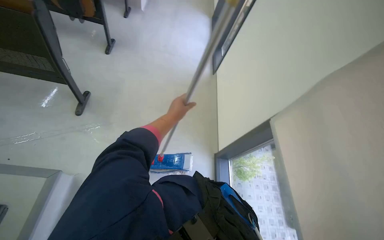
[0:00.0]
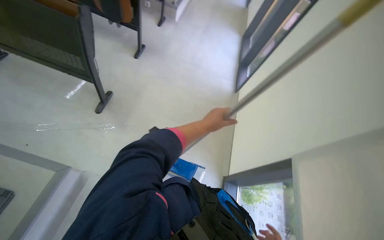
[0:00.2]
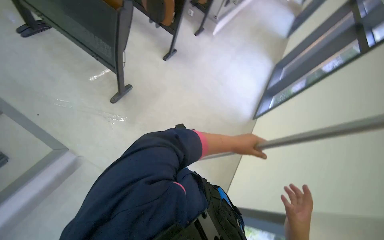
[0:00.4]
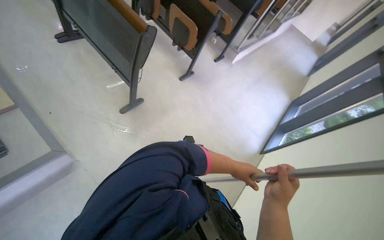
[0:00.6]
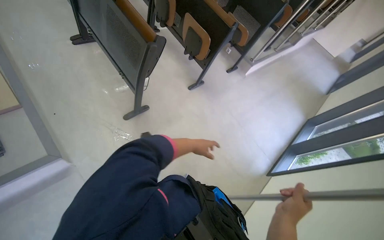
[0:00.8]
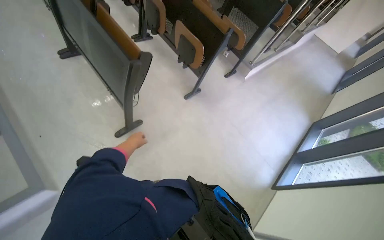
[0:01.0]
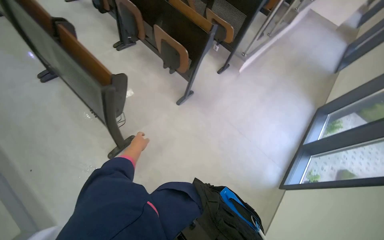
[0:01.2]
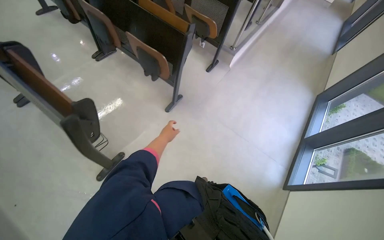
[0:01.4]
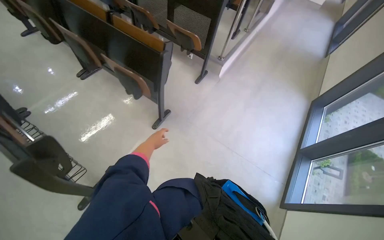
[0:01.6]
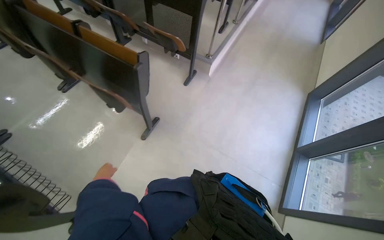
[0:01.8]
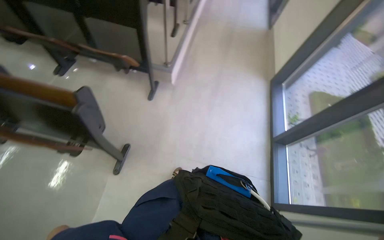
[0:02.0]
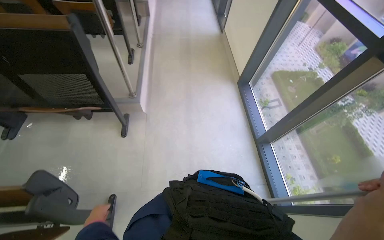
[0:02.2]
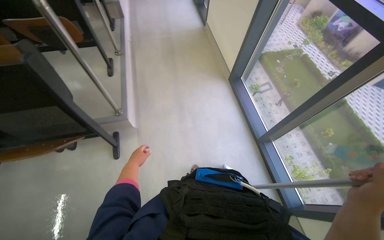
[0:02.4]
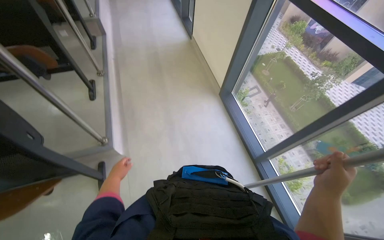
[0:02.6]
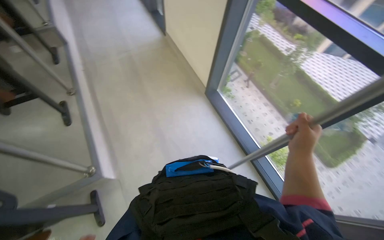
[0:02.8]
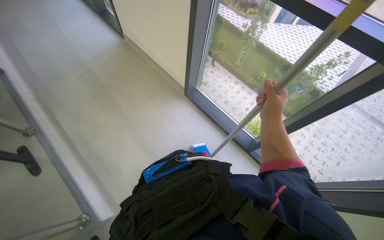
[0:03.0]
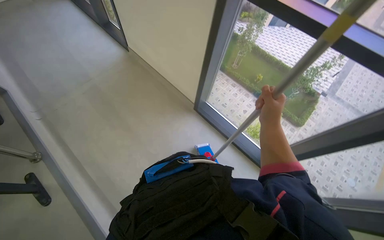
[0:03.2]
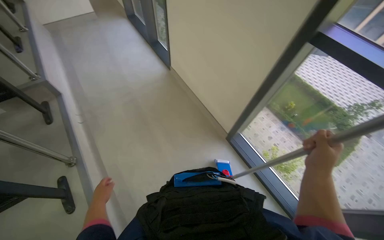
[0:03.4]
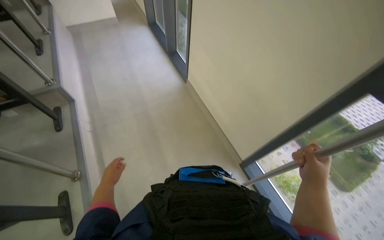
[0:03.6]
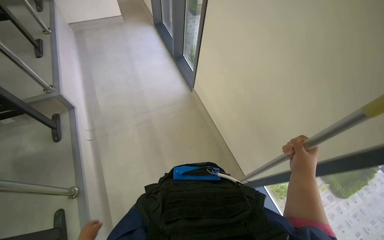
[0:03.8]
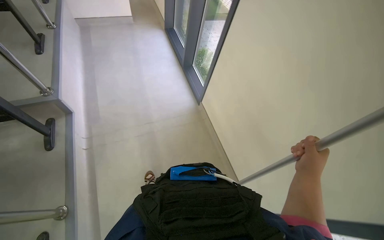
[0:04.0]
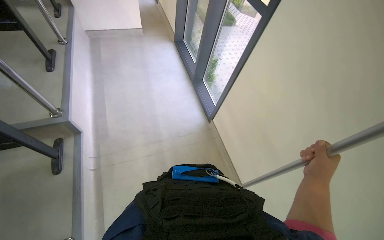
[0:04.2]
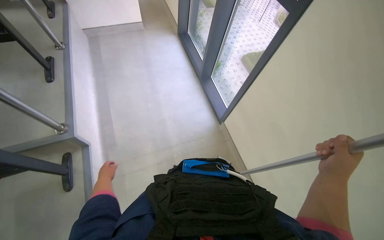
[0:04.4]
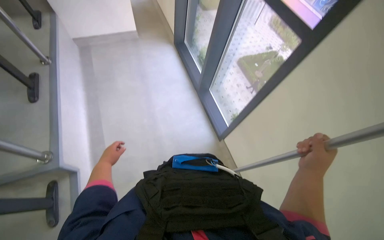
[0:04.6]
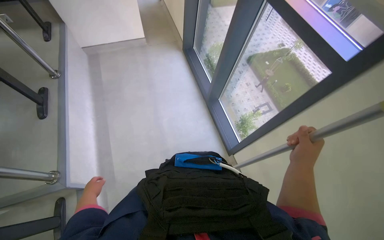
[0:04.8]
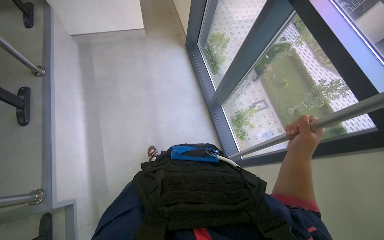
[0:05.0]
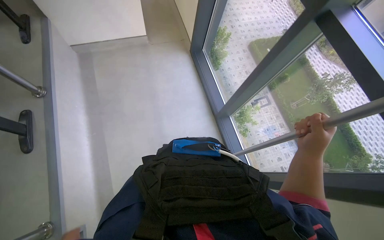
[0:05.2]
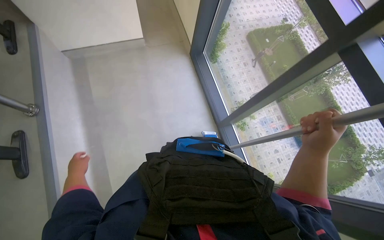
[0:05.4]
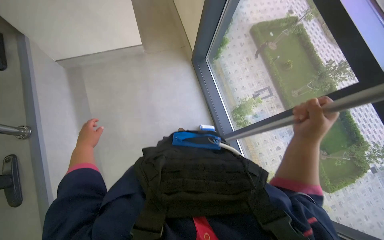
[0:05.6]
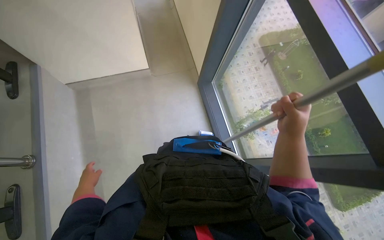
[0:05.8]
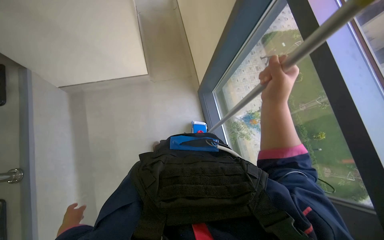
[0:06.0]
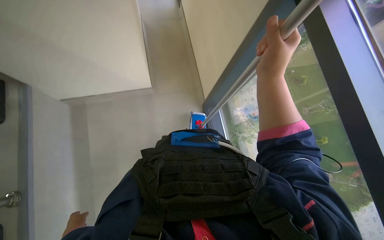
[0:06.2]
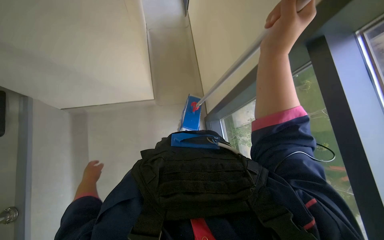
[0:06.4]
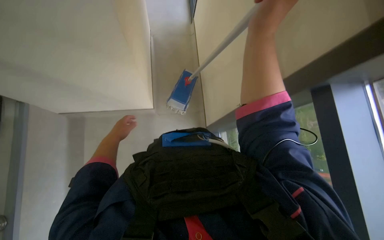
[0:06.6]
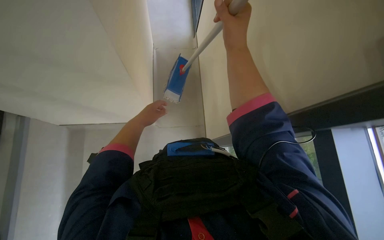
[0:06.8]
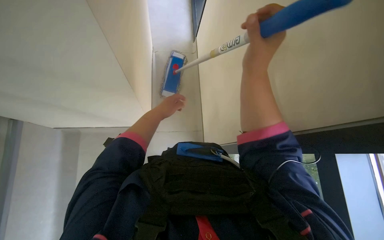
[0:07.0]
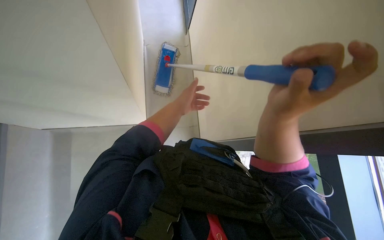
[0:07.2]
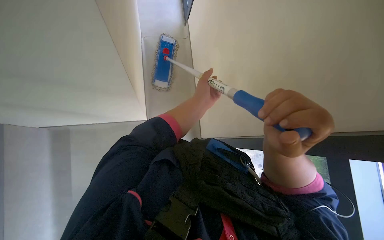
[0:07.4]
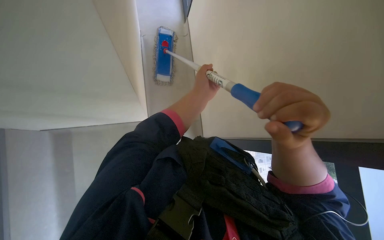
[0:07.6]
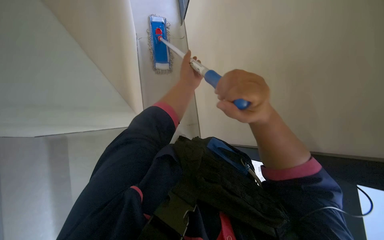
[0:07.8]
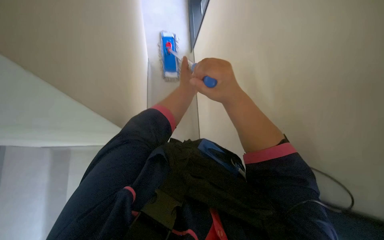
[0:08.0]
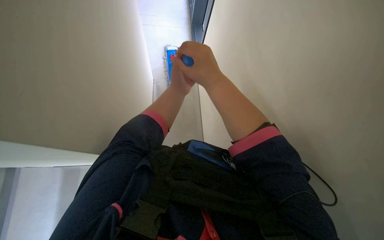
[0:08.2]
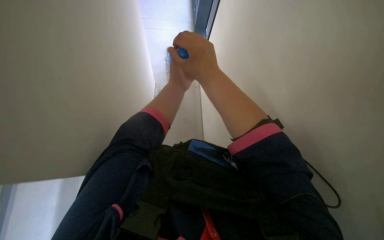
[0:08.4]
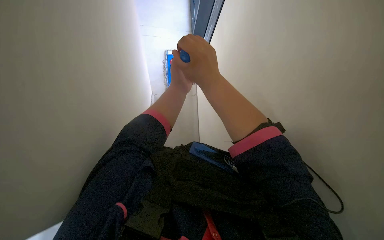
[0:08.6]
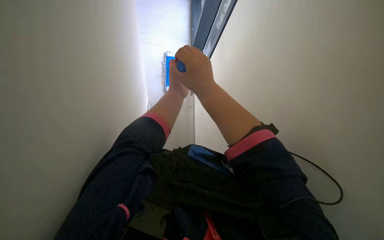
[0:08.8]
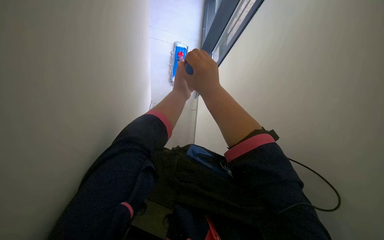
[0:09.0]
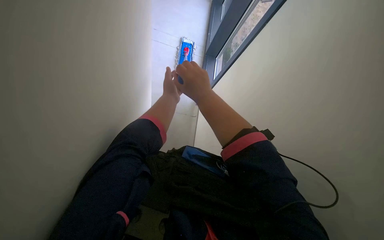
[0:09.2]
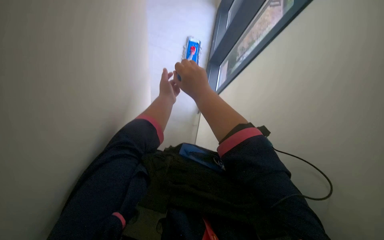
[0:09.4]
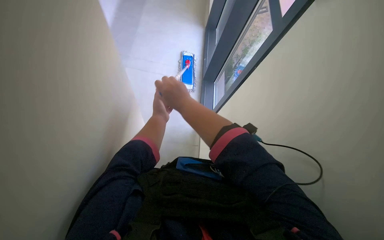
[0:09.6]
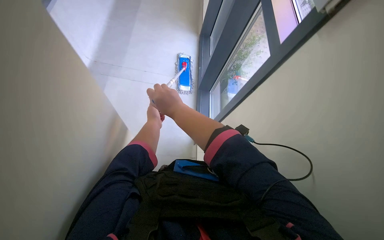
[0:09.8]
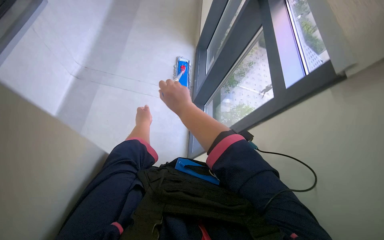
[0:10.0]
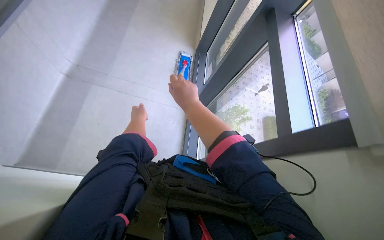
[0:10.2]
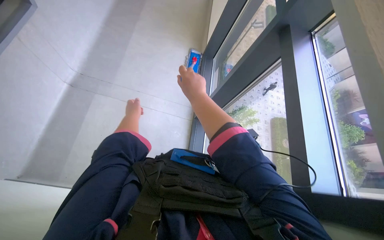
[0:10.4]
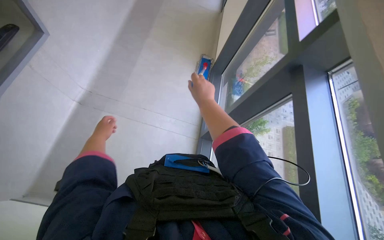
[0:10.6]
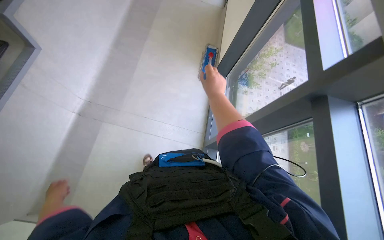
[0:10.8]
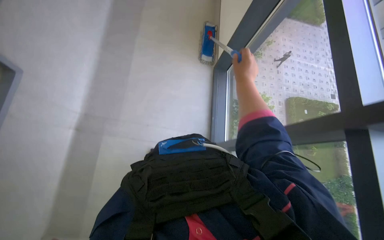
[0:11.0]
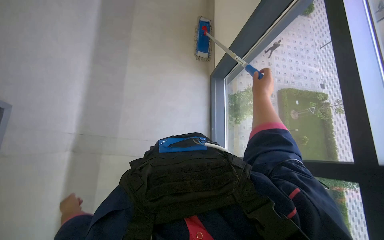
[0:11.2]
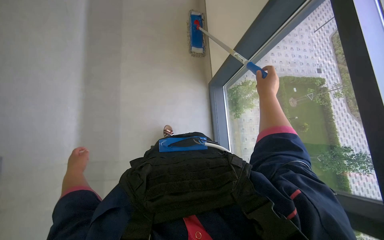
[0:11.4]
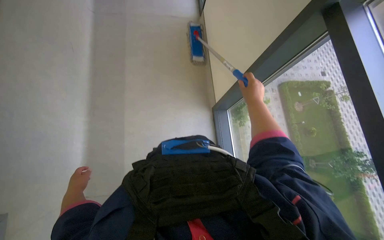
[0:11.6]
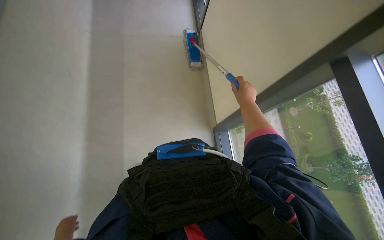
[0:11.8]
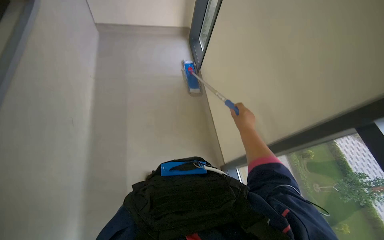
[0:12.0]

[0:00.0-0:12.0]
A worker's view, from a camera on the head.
Job: wiping surfaces.
The whole recording: Cleaning wall and window frame. The worker cleans the wall and window frame with a mop.
0.0 to 1.6 s: The camera travels some 1 m. The wearer looks roughly 20 degrees further to the left.
3.0 to 4.4 s: The head travels roughly 90 cm.
4.4 to 6.0 s: The head travels some 60 cm.
10.4 to 12.0 s: The right hand goes approximately 20 cm to the right.

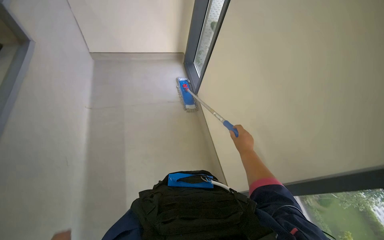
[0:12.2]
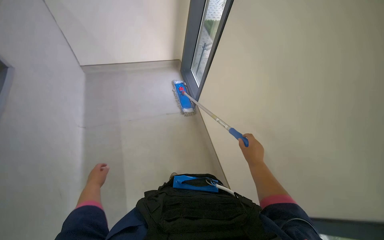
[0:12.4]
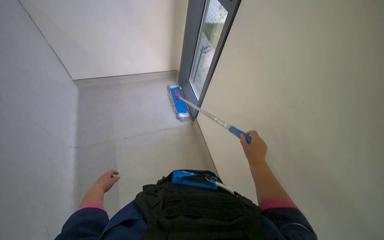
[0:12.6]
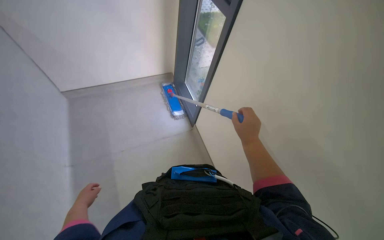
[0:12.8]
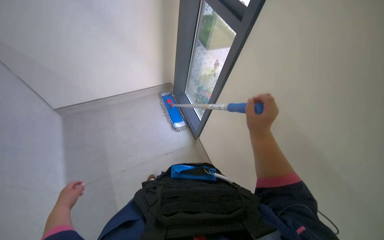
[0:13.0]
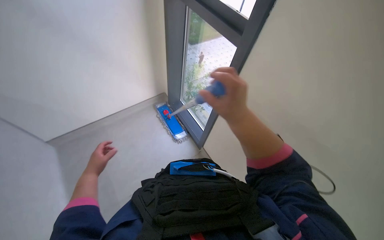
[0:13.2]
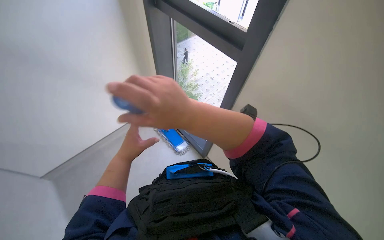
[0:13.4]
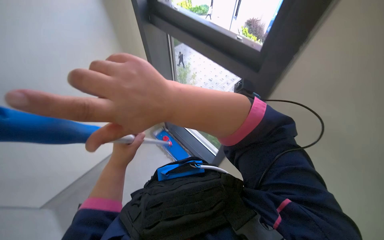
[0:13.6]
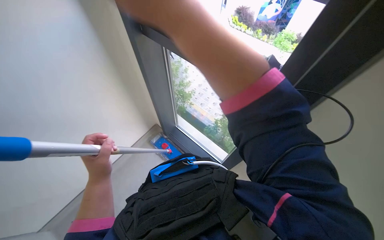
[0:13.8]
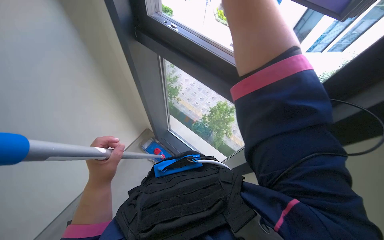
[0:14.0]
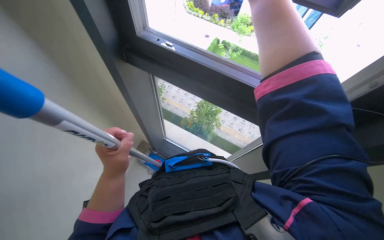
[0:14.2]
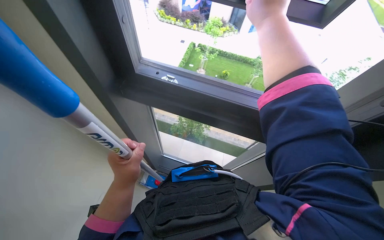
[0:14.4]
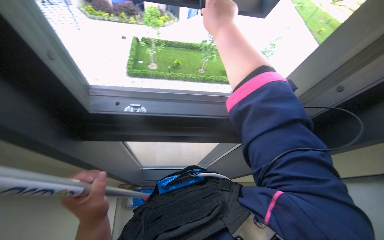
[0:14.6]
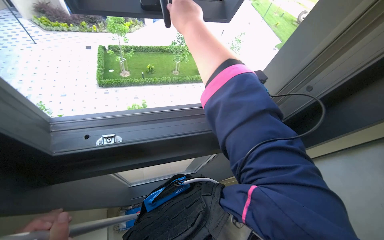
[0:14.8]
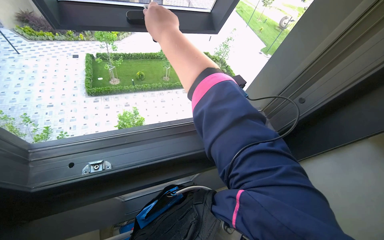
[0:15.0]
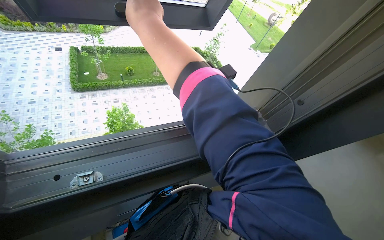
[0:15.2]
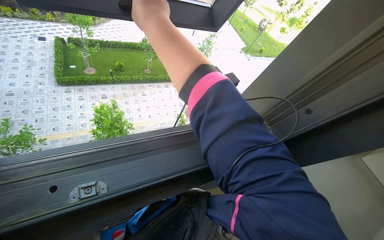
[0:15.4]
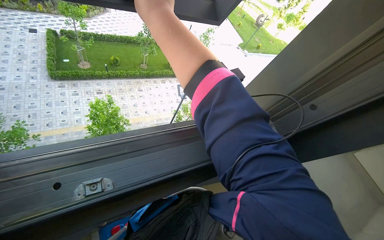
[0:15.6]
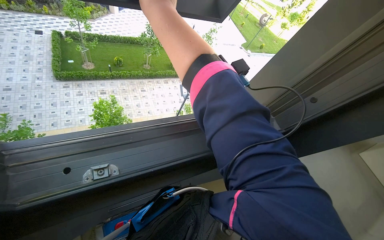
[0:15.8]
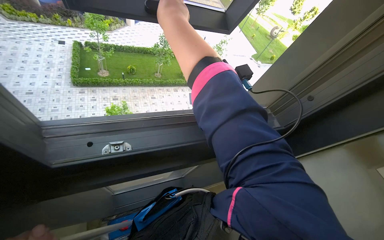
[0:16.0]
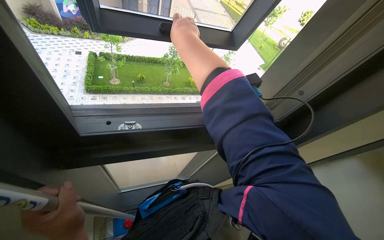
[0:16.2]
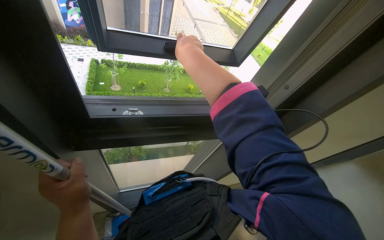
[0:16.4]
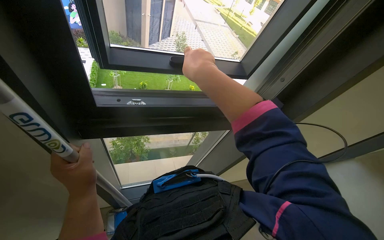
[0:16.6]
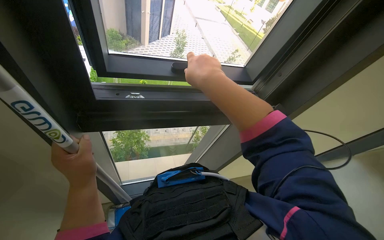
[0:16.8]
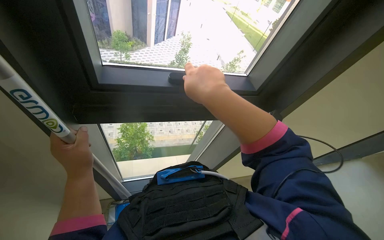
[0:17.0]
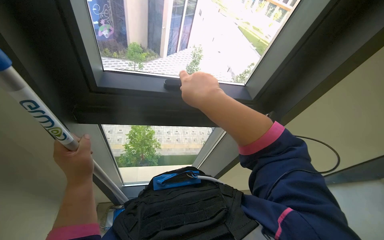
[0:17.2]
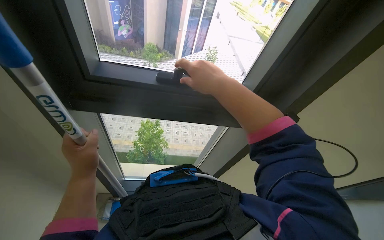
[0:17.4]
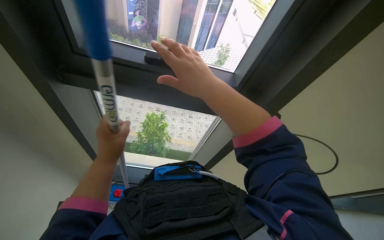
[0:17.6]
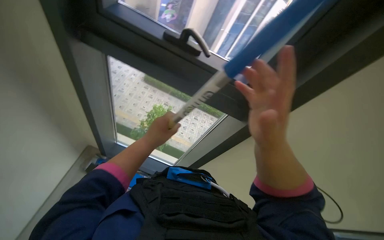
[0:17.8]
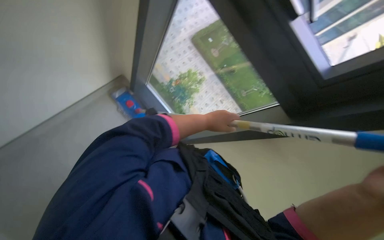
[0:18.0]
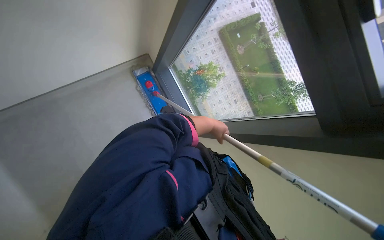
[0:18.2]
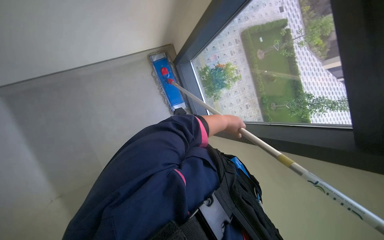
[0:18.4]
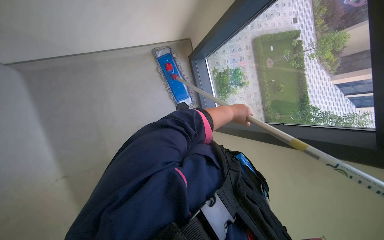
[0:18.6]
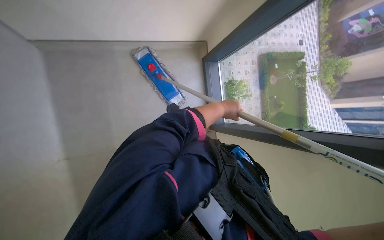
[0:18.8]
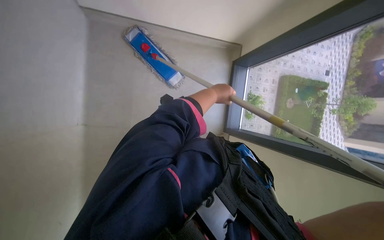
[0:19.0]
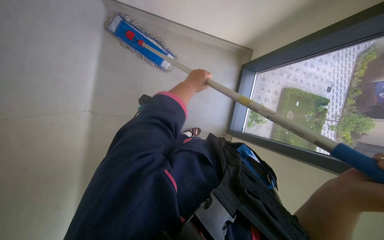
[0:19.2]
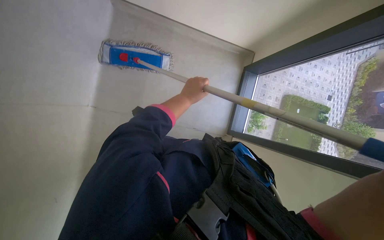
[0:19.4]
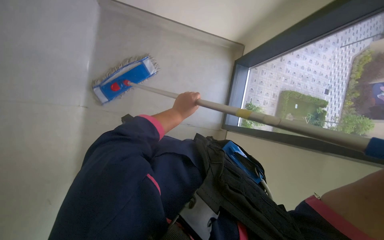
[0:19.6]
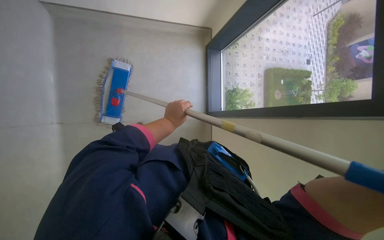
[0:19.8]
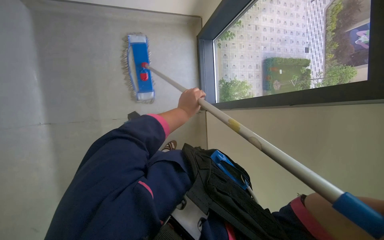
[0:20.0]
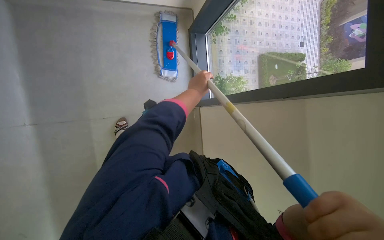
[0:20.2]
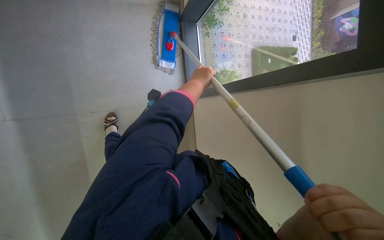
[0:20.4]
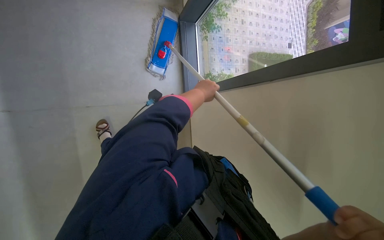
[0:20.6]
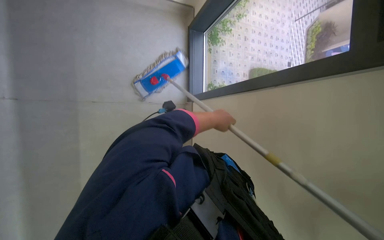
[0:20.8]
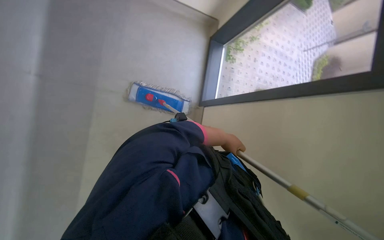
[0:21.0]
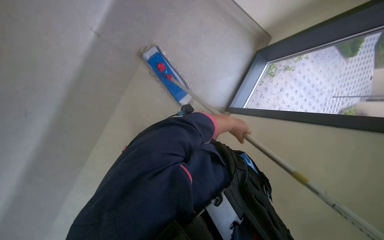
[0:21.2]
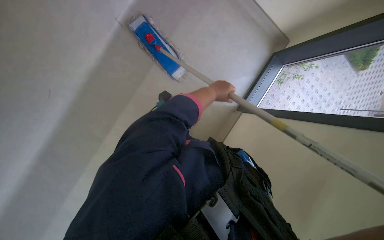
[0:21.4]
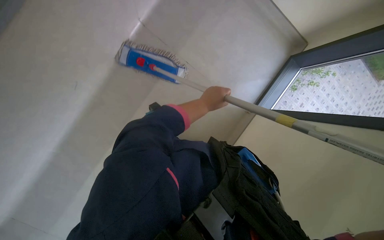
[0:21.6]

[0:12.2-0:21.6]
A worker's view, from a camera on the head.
Job: wiping surfaces.
The whole recording: Cleaning wall and window frame. The worker cleans the wall and window frame with a mop.
12.2 to 13.8 s: The scene rotates counterclockwise by roughly 25 degrees.
13.8 to 15.4 s: The wearer's head swings some 30 degrees to the right.
15.4 to 17.0 s: The right hand shifts about 25 cm down the picture.
17.0 to 18.4 s: The head turns to the left by roughly 40 degrees.
